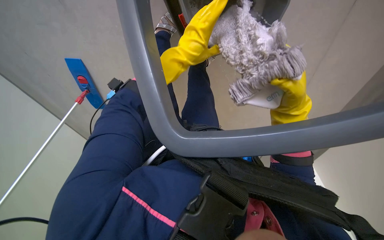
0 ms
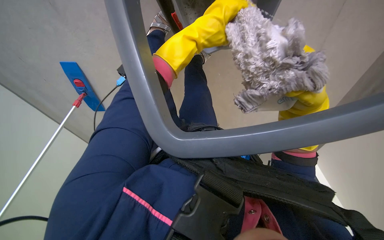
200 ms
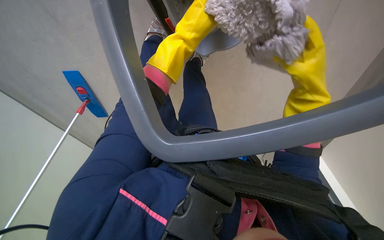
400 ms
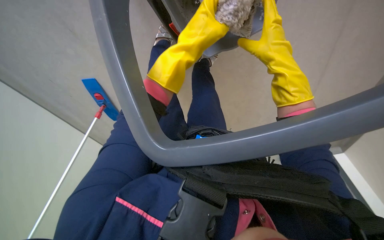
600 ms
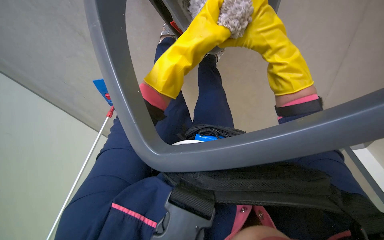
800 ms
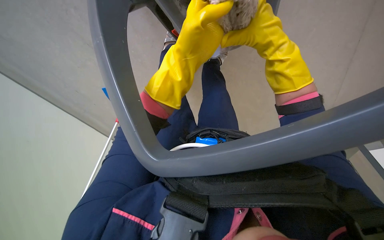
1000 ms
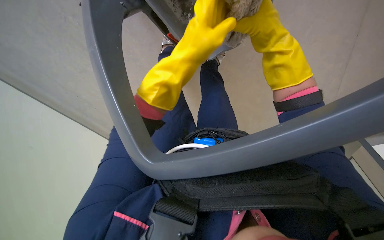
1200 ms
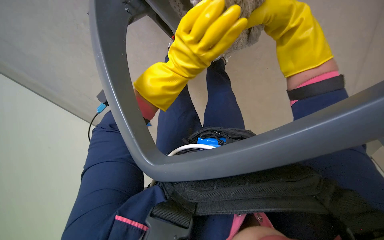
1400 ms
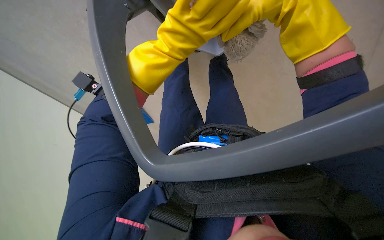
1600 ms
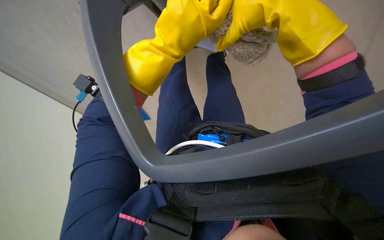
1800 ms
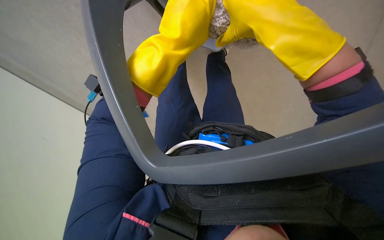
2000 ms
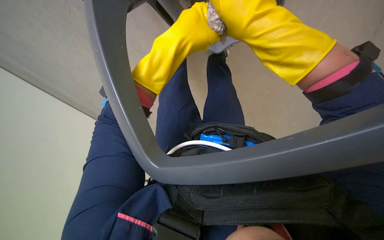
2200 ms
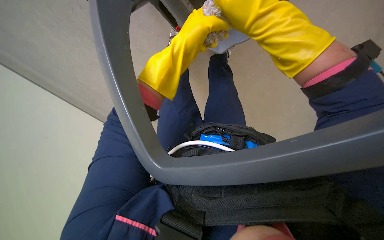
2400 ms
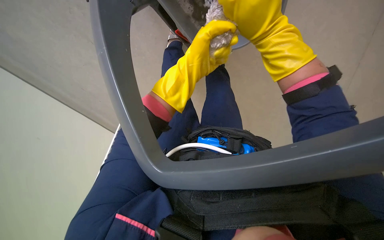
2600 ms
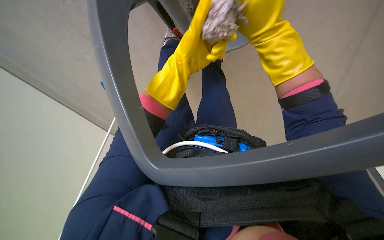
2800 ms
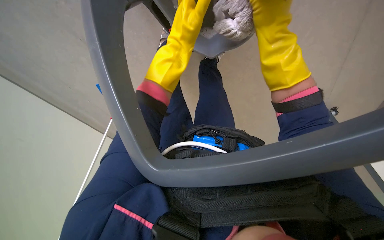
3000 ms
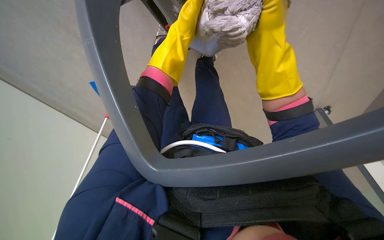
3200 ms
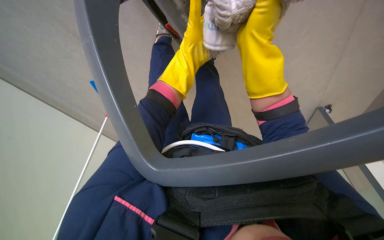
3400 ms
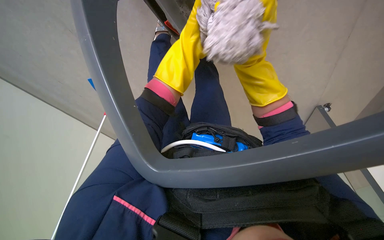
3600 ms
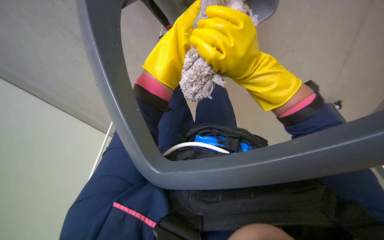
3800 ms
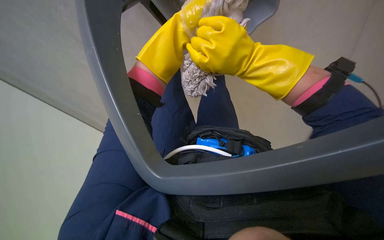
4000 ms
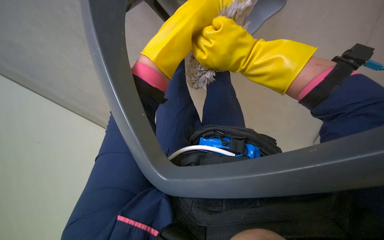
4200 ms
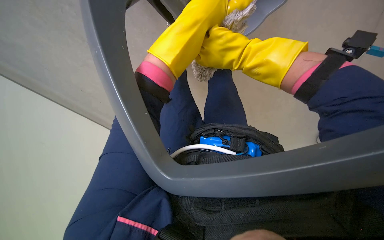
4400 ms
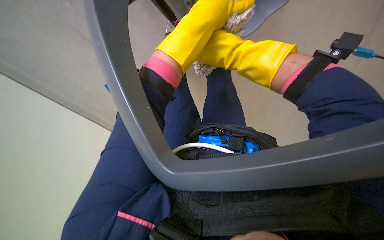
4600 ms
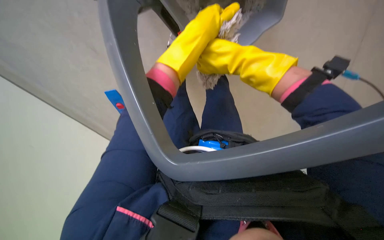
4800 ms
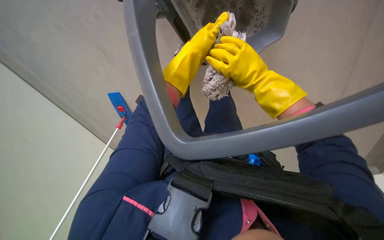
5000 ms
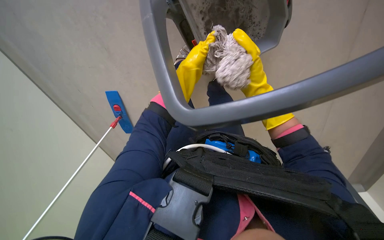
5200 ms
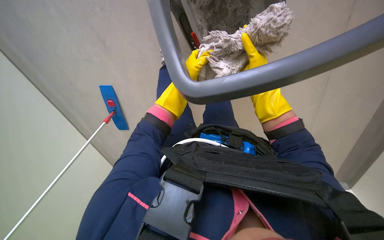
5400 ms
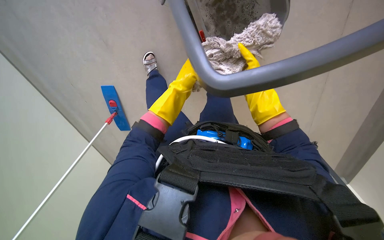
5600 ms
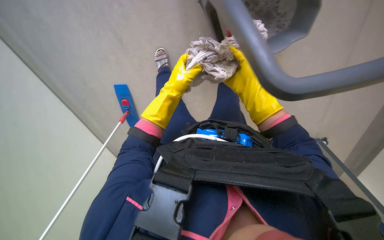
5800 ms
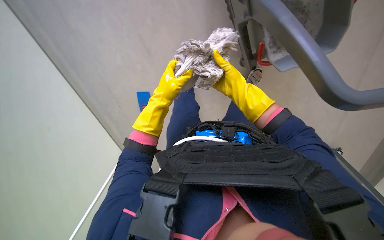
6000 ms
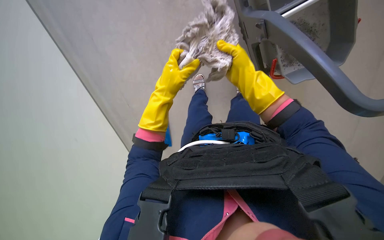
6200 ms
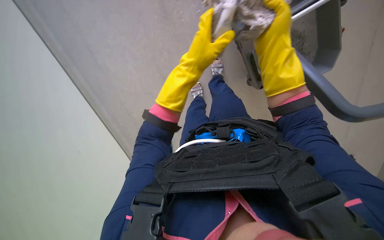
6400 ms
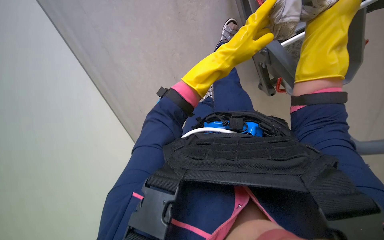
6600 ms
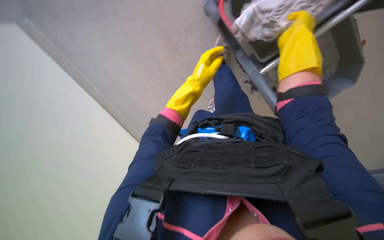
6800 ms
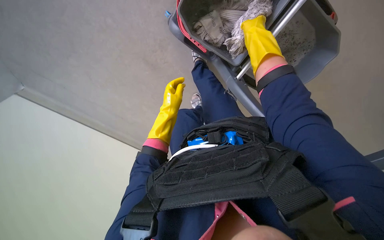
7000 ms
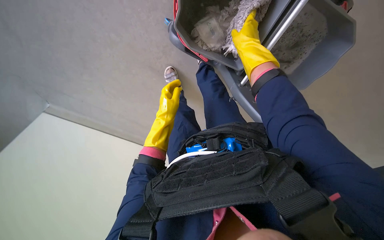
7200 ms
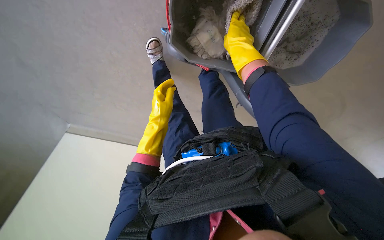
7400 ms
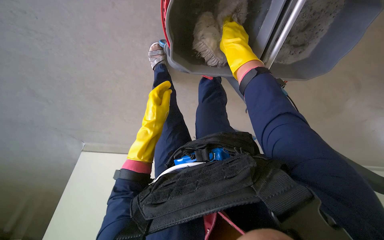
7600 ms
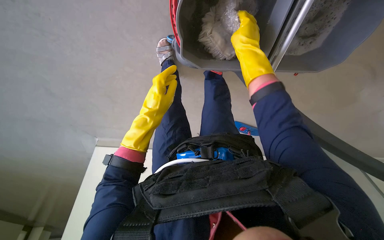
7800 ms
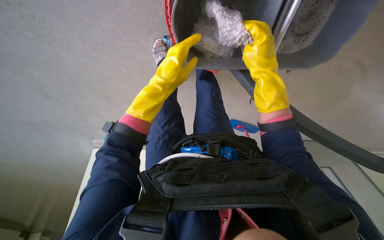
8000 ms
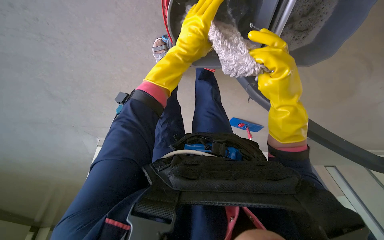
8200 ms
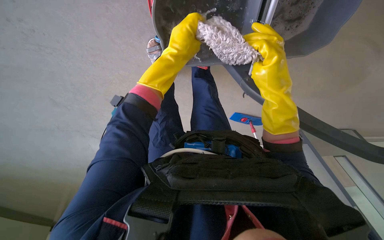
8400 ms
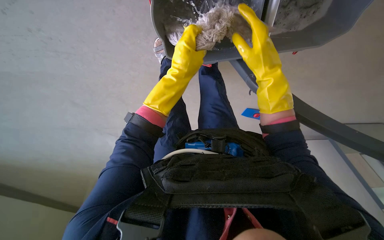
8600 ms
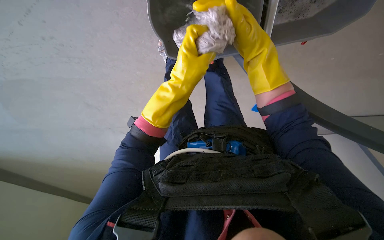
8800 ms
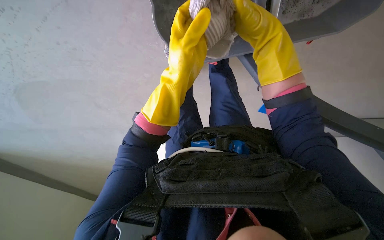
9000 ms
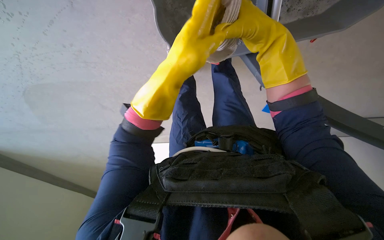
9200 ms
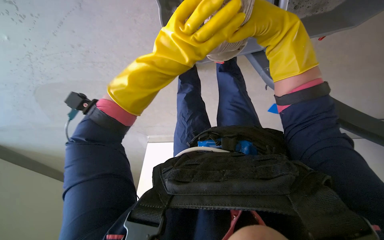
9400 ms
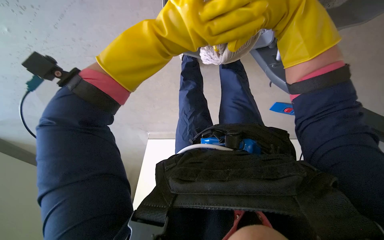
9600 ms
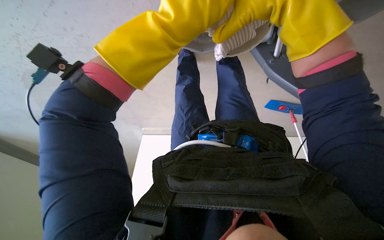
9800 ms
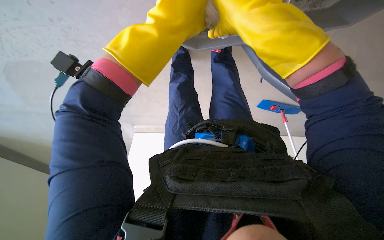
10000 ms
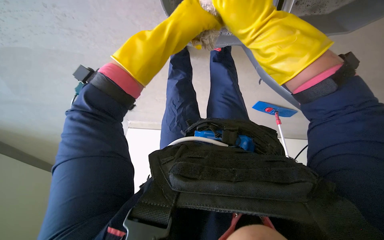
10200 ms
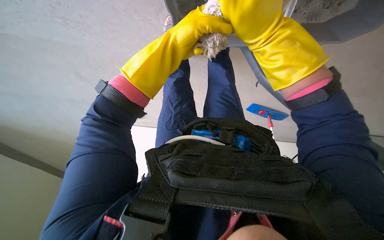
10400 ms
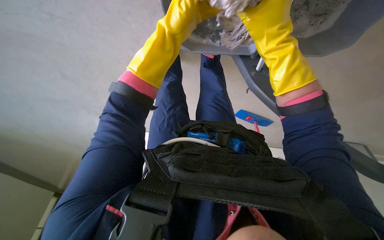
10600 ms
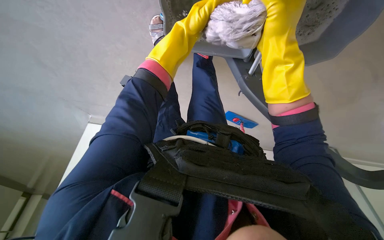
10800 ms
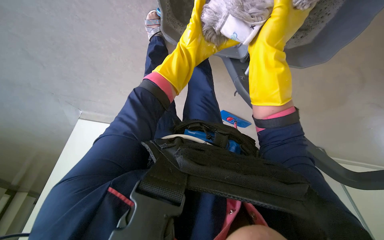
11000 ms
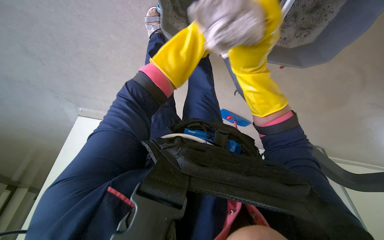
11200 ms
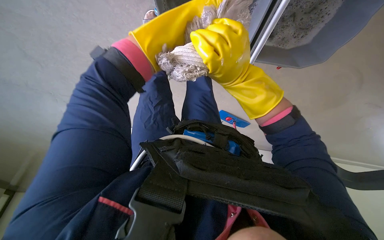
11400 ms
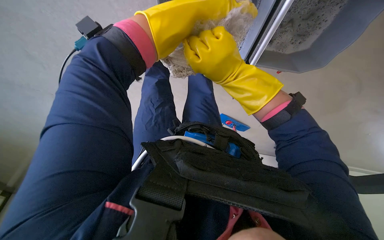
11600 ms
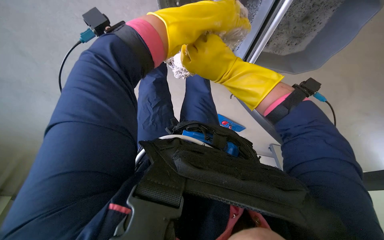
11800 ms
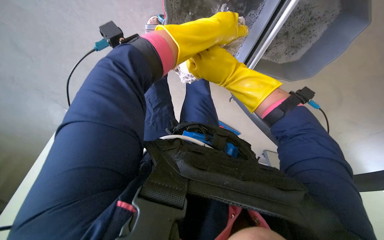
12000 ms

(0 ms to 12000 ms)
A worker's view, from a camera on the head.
Job: preparing cleaning supplies.
The whole recording: Wringing out mop head. The worker wrings out the mop head into a bucket.
0 ms - 1600 ms: The camera is aimed approximately 20 degrees further to the left. The right hand moves nearer to the camera and up the picture, roughly 15 cm, while the left hand goes approximately 10 cm nearer to the camera, and travels up the picture and back again, about 15 cm each way.
1600 ms - 3000 ms: Both hands move farther from the camera and up the picture, some 15 cm.
3000 ms - 4400 ms: The right hand shifts roughly 10 cm to the left.
4400 ms - 6000 ms: The right hand moves nearer and farther over roughly 10 cm, changing direction 2 times.
6000 ms - 7600 ms: The right hand travels nearer to the camera and back again, about 15 cm each way. Meanwhile the left hand goes to the right and returns, some 20 cm each way.
7600 ms - 9000 ms: The right hand travels down the picture and back again, approximately 15 cm each way; the left hand travels nearer to the camera and up the picture by roughly 20 cm.
9000 ms - 10400 ms: The left hand is displaced farther from the camera and up the picture by some 15 cm; the right hand goes to the right and returns, some 10 cm each way.
10400 ms - 12000 ms: The camera is aimed about 15 degrees further to the right.

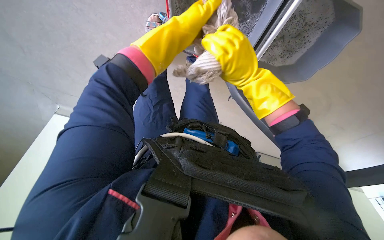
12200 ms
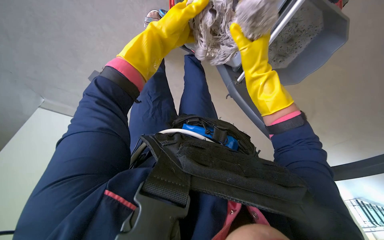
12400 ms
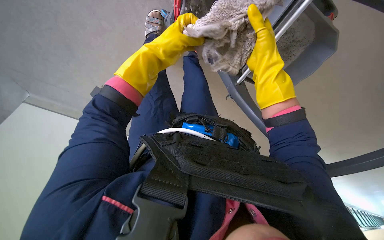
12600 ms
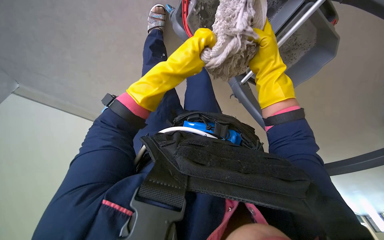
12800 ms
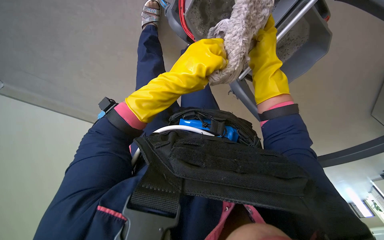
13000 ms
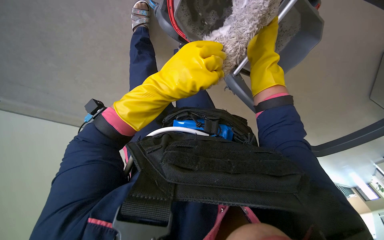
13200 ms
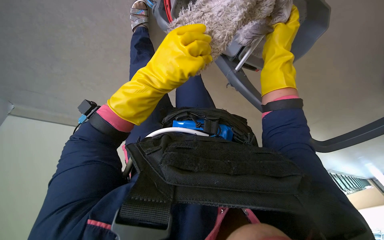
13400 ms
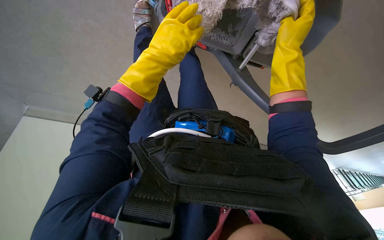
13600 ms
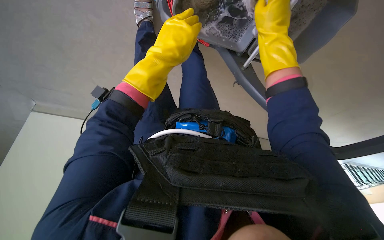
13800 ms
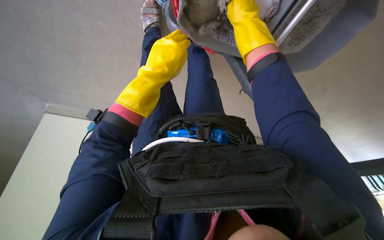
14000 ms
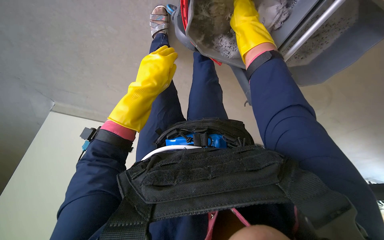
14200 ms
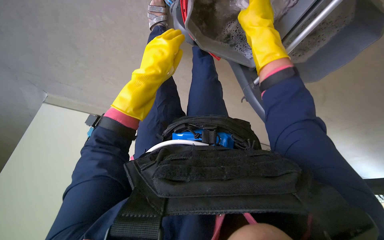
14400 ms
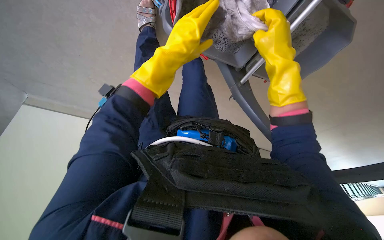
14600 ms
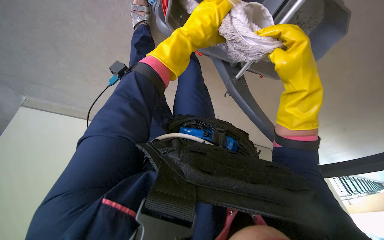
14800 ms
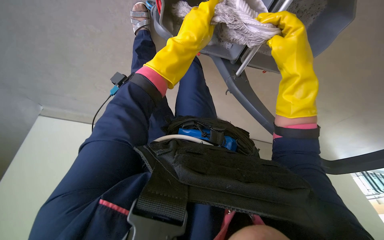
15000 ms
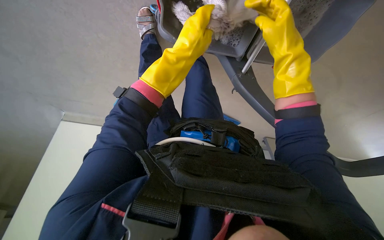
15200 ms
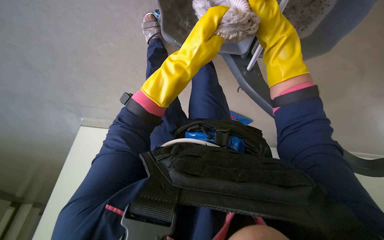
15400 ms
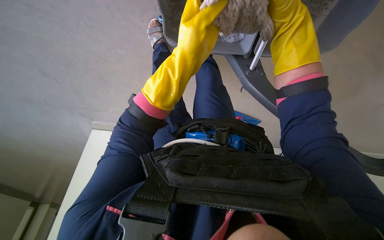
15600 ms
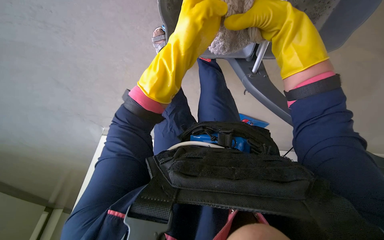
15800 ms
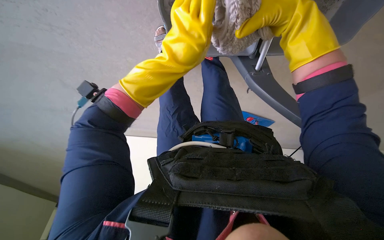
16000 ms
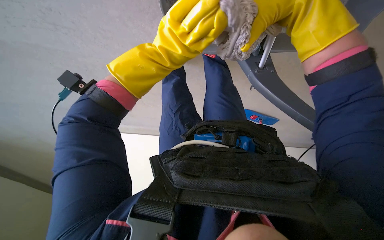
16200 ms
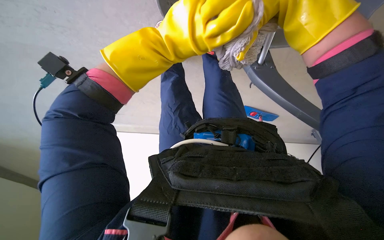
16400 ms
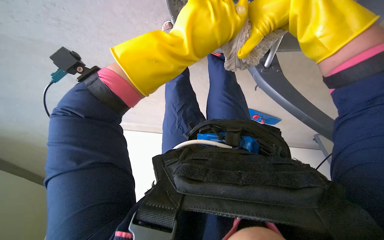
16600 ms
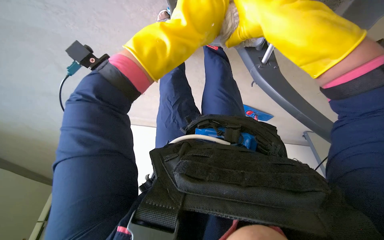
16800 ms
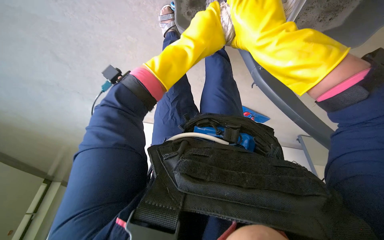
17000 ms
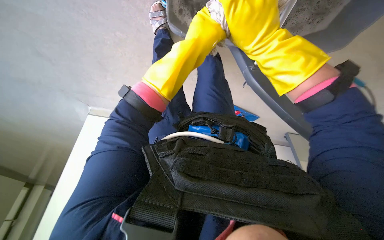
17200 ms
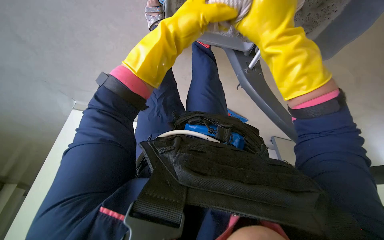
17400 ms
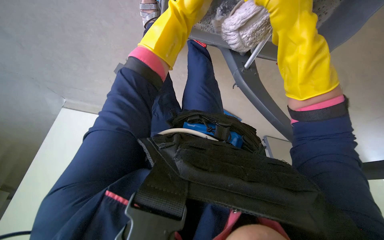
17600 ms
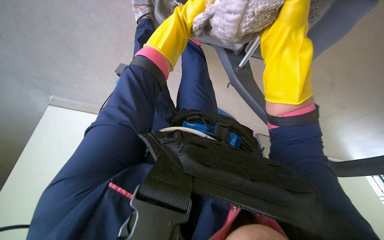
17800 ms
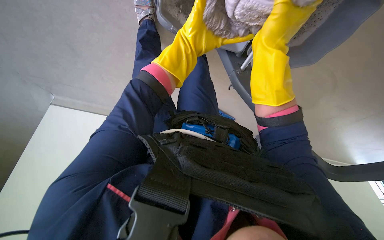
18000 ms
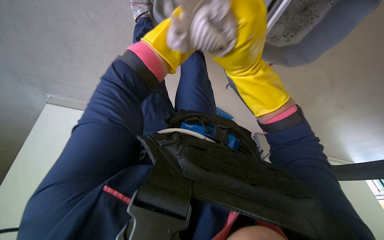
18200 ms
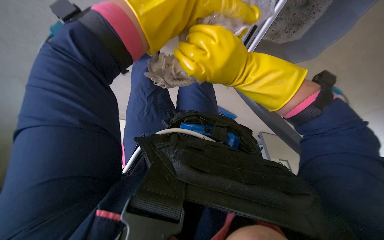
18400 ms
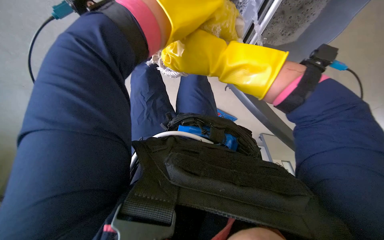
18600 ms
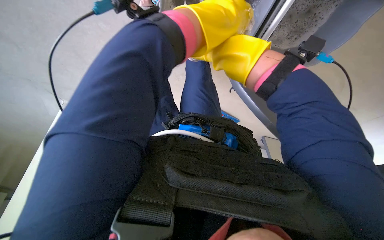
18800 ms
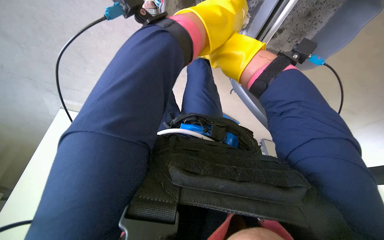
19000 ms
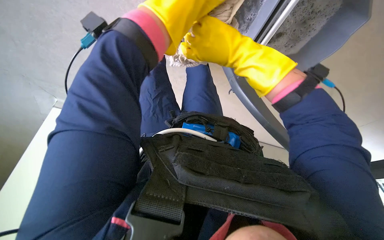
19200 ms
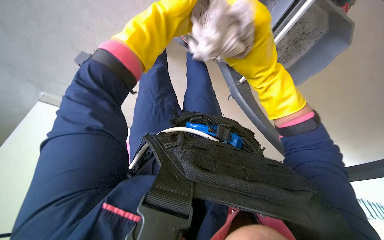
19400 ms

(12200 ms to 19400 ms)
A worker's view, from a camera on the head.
Job: preparing cleaning supplies.
The whole recording: Wringing out mop head. The worker wrings out the mop head into a bucket.
12200 ms - 13600 ms: The left hand travels down the picture by some 10 cm. Meanwhile the right hand moves to the right, some 10 cm.
13600 ms - 15000 ms: The left hand goes roughly 15 cm up the picture and to the right.
16600 ms - 18000 ms: The view swings roughly 15 degrees to the right. The left hand moves farther from the camera, roughly 15 cm.
